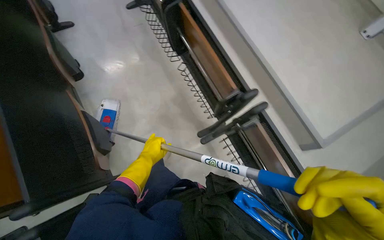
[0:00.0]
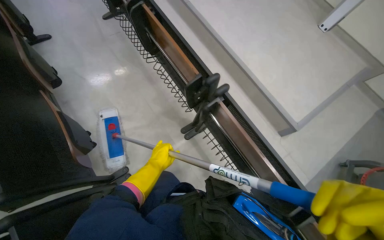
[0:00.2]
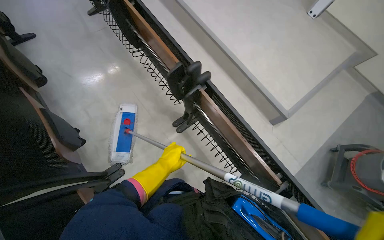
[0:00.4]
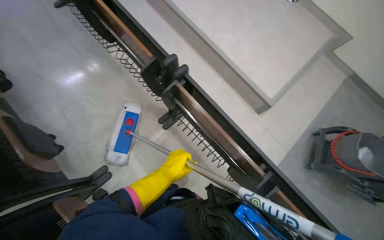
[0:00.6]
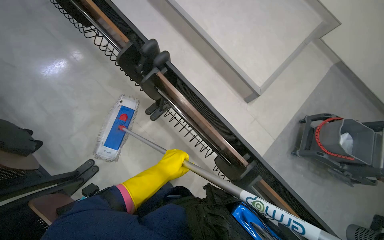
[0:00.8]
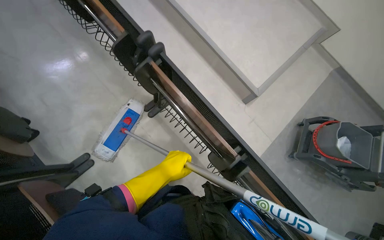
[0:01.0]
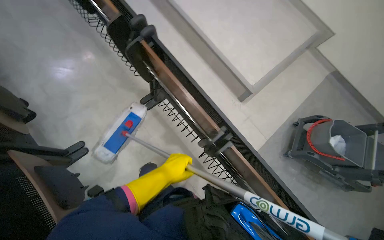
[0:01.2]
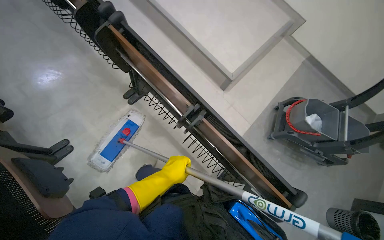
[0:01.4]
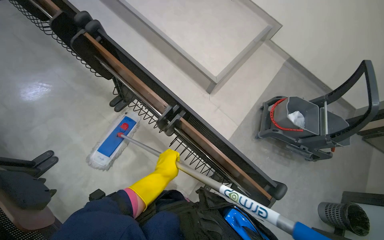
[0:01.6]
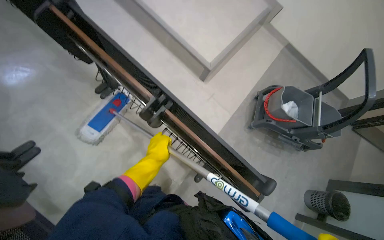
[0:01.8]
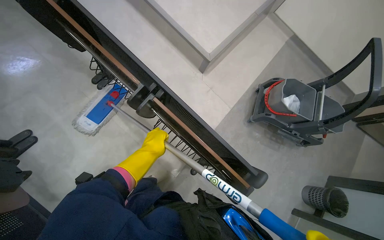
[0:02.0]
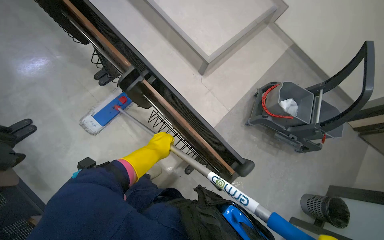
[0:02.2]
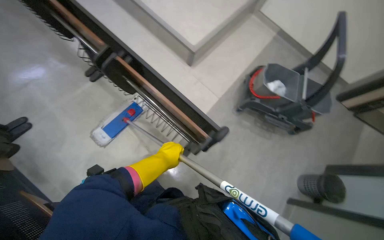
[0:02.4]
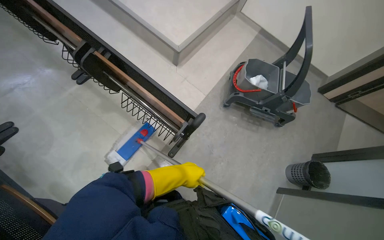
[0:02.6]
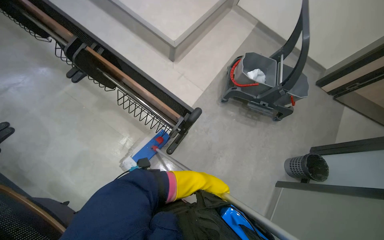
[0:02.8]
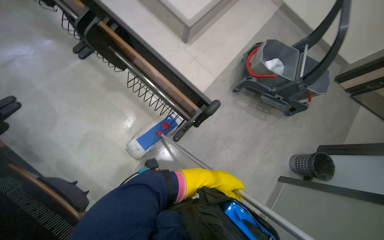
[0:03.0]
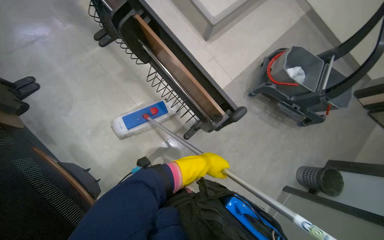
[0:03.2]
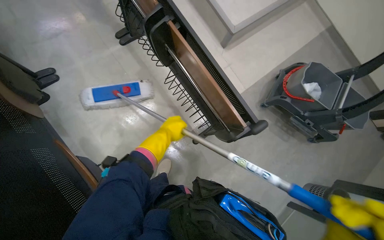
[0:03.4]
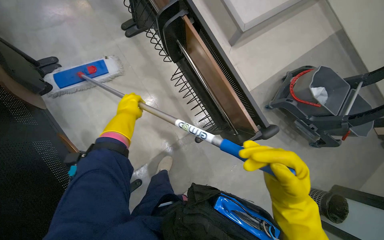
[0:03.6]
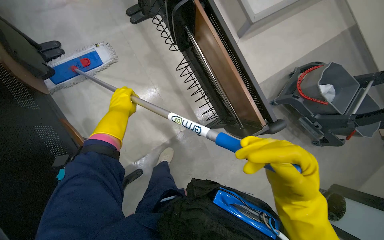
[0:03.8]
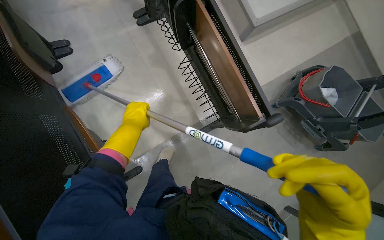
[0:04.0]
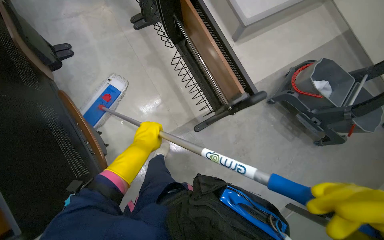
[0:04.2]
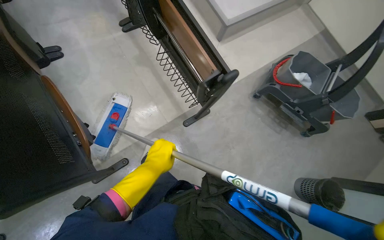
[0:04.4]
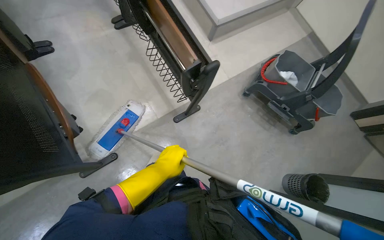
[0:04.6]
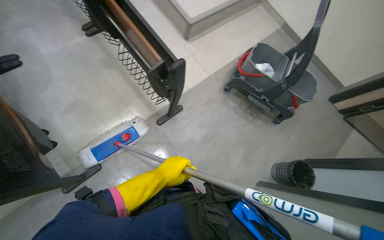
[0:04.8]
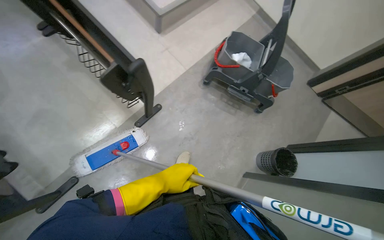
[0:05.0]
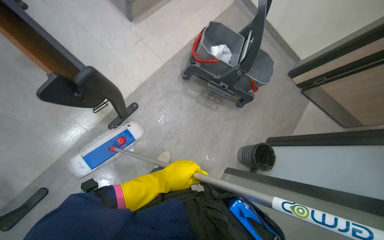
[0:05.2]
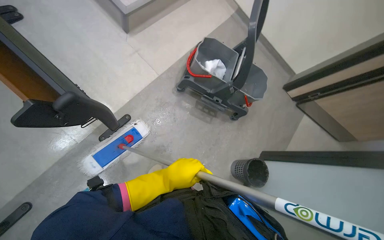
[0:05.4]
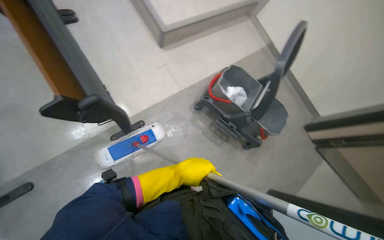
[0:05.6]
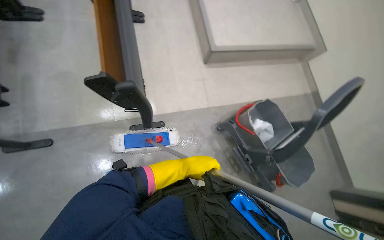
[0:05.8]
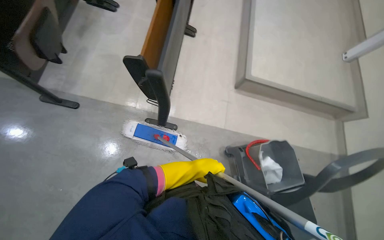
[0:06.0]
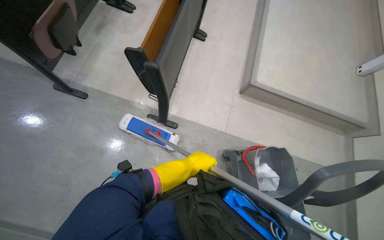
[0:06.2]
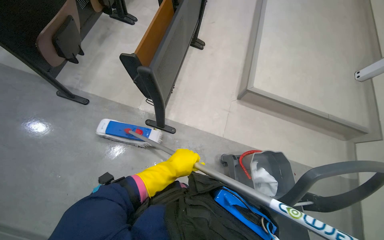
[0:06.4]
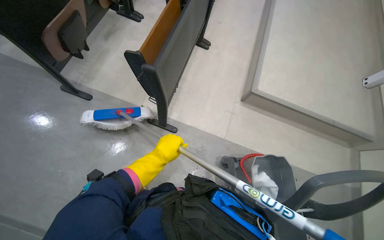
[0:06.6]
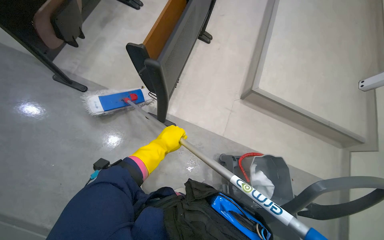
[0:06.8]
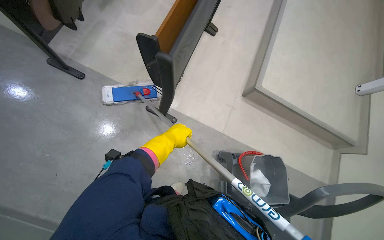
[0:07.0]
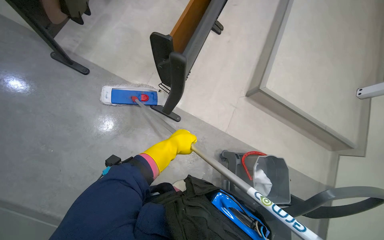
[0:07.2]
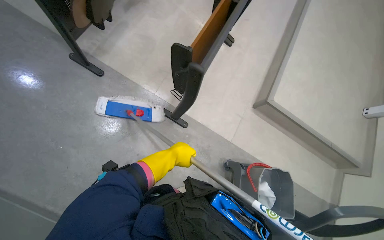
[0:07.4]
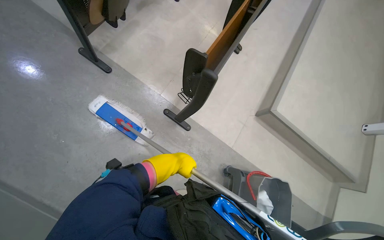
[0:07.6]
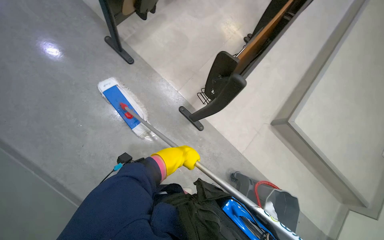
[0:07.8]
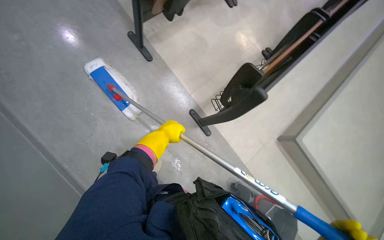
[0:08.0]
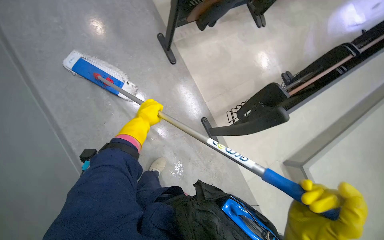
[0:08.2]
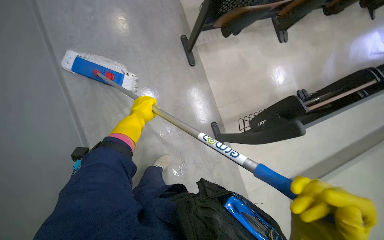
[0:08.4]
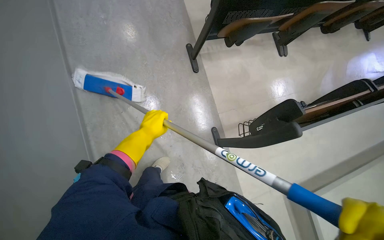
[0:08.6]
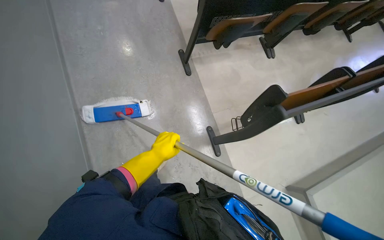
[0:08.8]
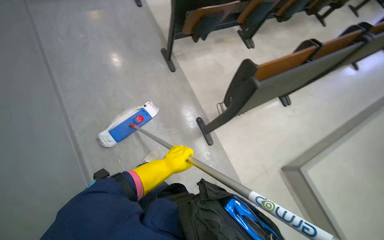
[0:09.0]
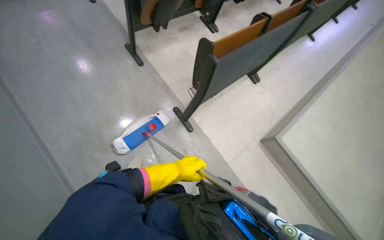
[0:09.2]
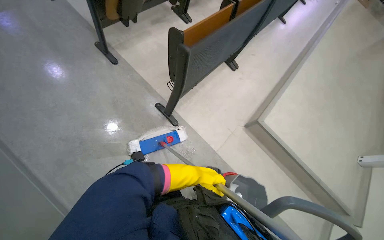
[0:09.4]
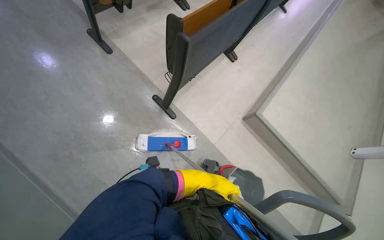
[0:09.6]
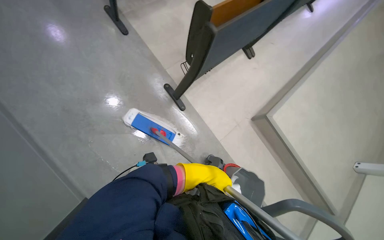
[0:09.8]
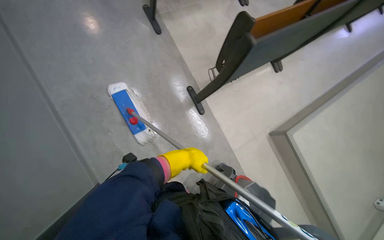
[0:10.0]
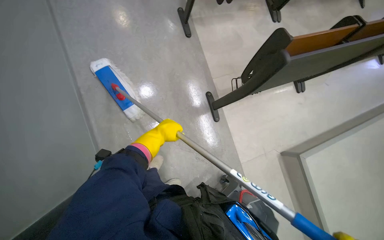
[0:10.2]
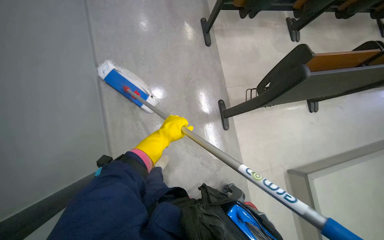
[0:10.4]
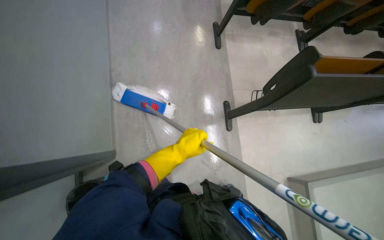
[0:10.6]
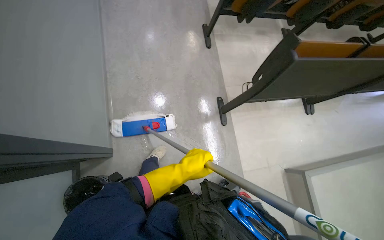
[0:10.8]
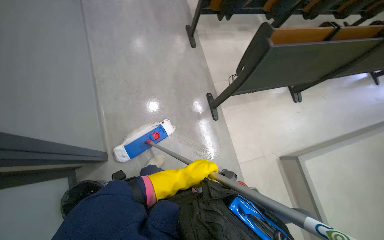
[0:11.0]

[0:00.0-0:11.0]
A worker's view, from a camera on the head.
Job: mopping floor.
The whole recording: Cleaning lecture hall. The worker cleans the lecture hall by mopping the floor and walls, and wiping desks.
0:00.0 to 0:01.6: The camera is carried about 60 cm. The wearer's head swings approximately 25 degrees to the right.
0:01.6 to 0:03.2: The left hand shifts some 40 cm to the right and farther from the camera.
0:03.2 to 0:04.8: The left hand travels nearer to the camera by approximately 15 cm.
0:04.8 to 0:06.2: The head travels some 40 cm. The head turns to the left by approximately 55 degrees. The wearer looks some 15 degrees further upward.
0:09.4 to 0:11.0: Everything in view rotates approximately 30 degrees clockwise.

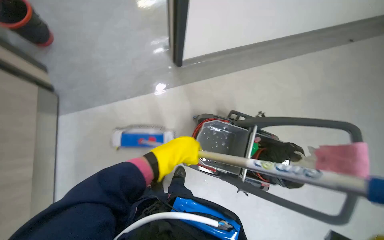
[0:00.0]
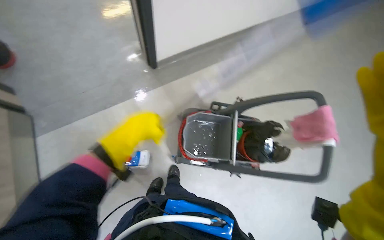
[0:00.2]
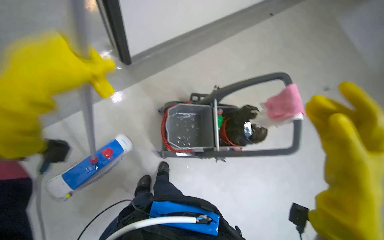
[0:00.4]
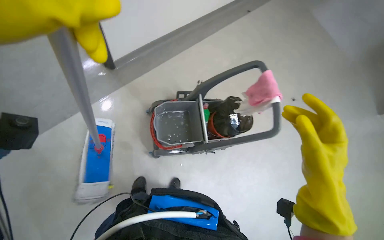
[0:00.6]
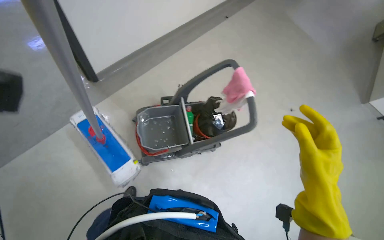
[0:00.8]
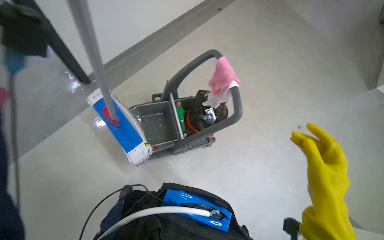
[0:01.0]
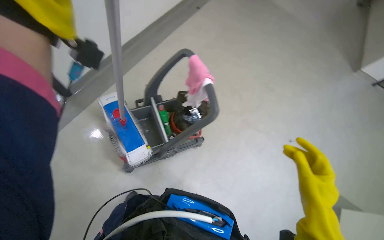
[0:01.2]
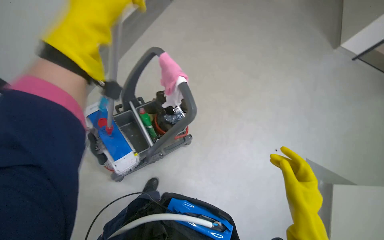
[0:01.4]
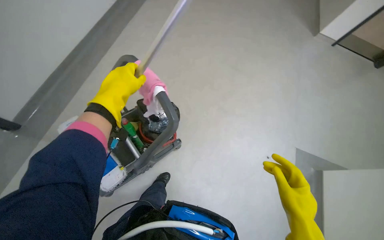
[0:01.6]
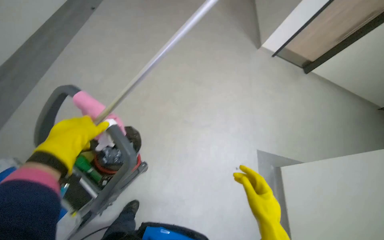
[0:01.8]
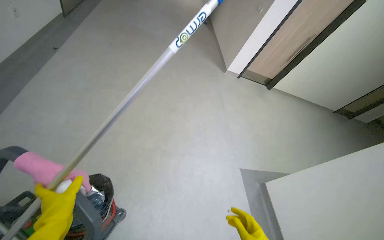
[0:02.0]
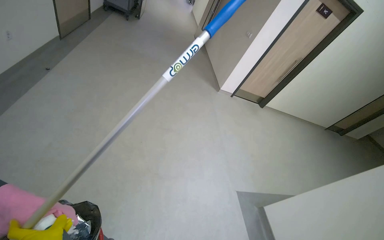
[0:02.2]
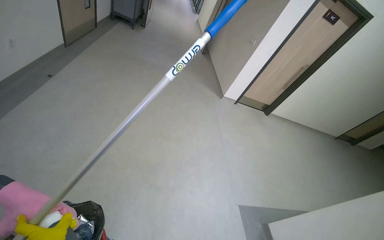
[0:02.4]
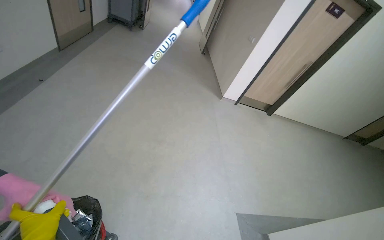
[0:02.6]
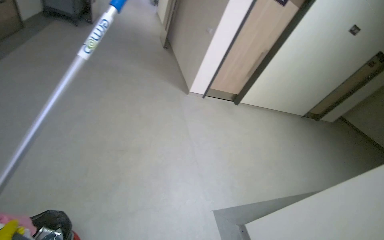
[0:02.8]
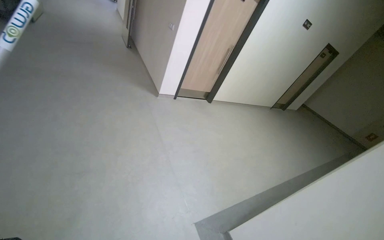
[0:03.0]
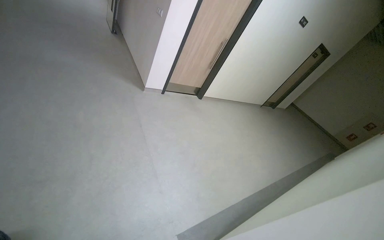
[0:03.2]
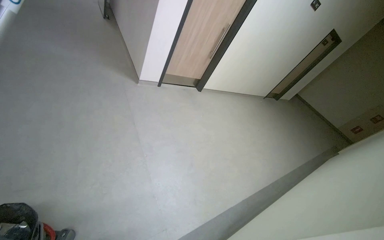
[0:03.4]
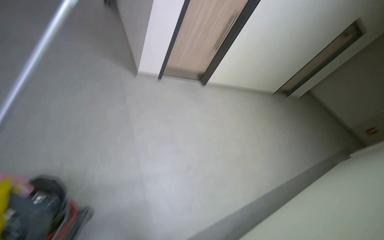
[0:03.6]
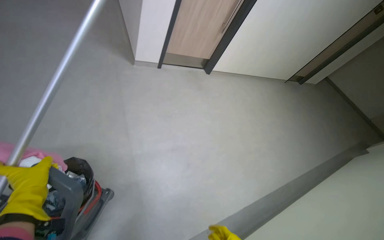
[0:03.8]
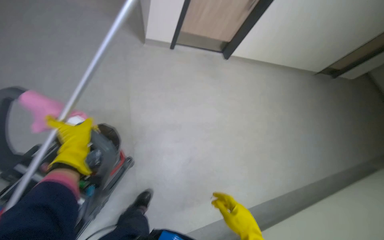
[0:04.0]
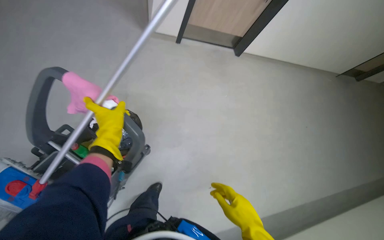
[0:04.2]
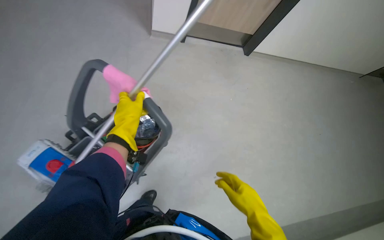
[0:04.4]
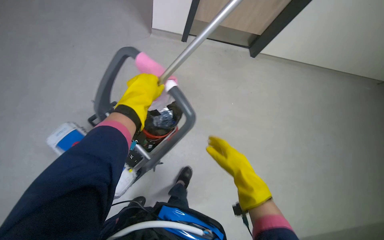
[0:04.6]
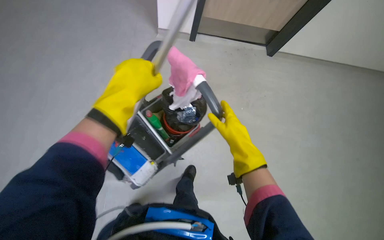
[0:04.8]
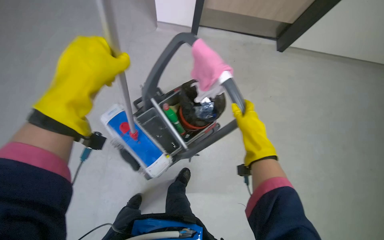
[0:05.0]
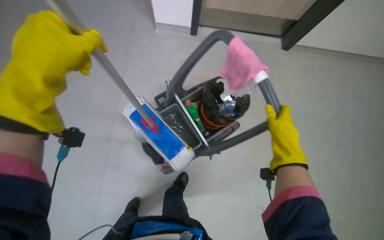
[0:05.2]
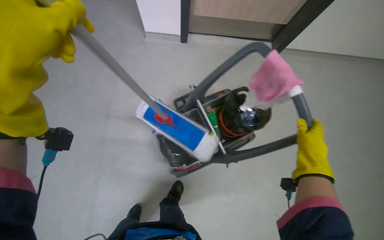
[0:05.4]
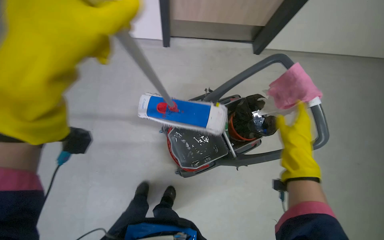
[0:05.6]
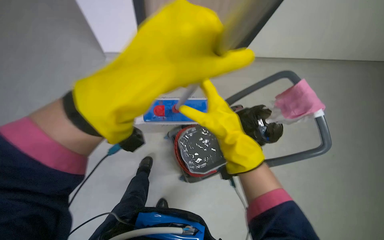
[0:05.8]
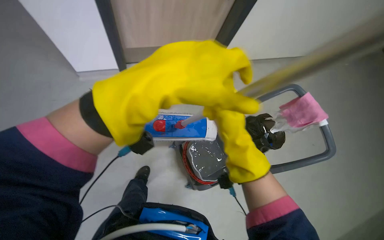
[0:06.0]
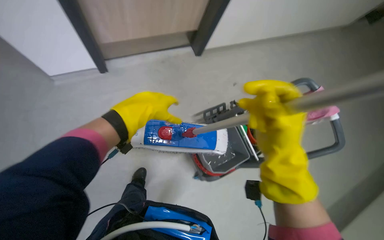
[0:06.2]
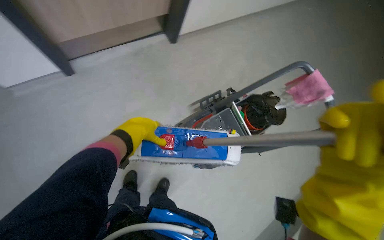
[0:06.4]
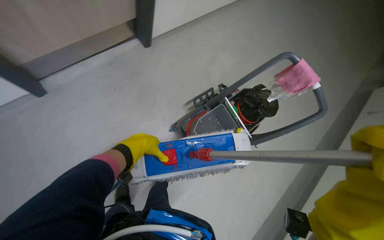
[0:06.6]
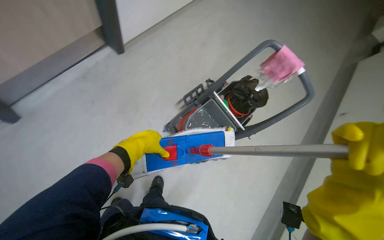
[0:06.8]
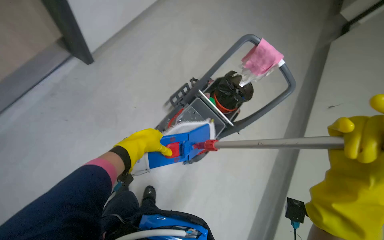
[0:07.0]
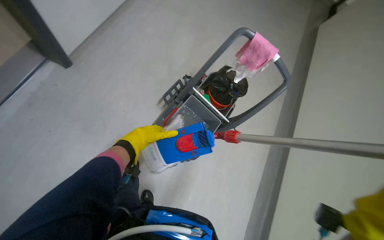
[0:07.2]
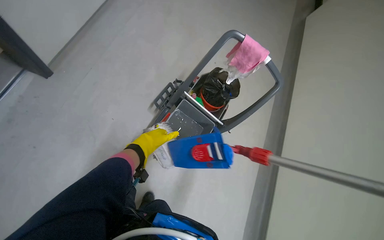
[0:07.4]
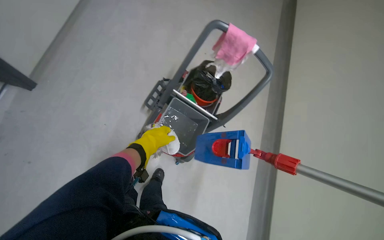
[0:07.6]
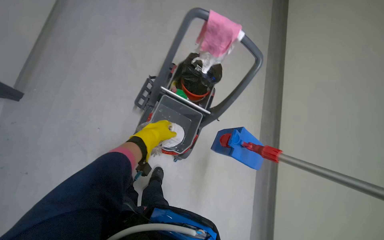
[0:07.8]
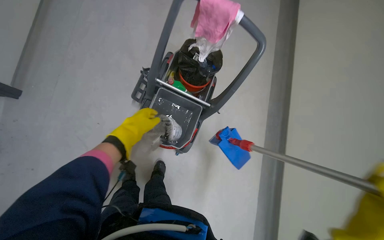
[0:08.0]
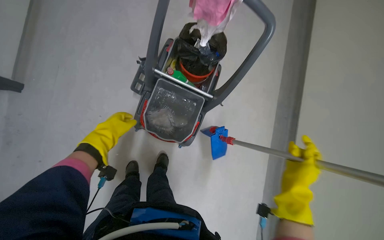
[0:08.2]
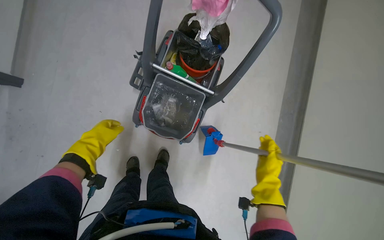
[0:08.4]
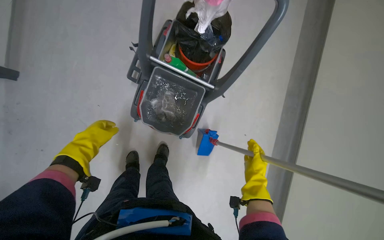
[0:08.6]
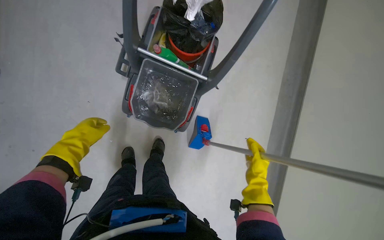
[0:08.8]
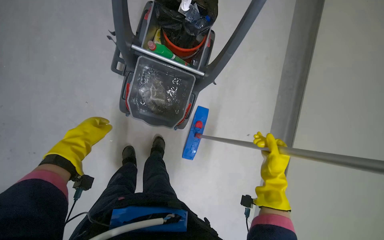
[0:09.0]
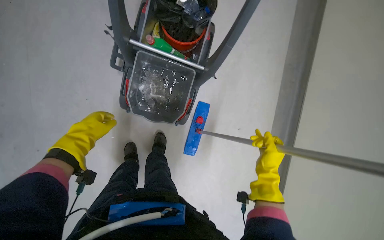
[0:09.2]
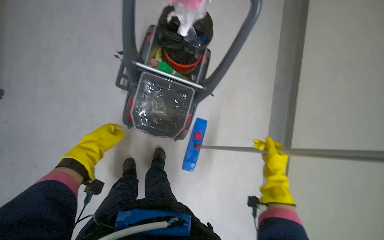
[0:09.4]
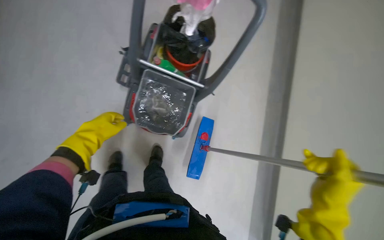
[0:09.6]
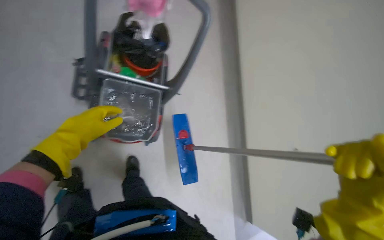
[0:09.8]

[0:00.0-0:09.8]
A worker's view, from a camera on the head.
Job: preparing cleaning supplies.
The whole recording: Preparing cleaning tools. The worker detaches and reattaches mop heads, and wrings out cleaning cloths.
0:00.0 to 0:01.4: The head travels some 50 cm. The wearer looks approximately 50 degrees further to the right.
0:01.4 to 0:02.8: The wearer's head swings some 40 degrees to the right. The view tips upward by about 15 degrees.
0:02.8 to 0:04.2: The camera is carried roughly 1 m. The wearer looks roughly 20 degrees further downward.
0:04.2 to 0:05.6: The wearer looks some 25 degrees further to the left. The right hand shifts roughly 15 cm up the picture.
0:05.6 to 0:07.0: The head rotates roughly 25 degrees to the right.
0:07.0 to 0:08.4: The camera pitches downward, by about 20 degrees.
0:08.4 to 0:09.8: The head turns to the right by about 20 degrees. The right hand goes approximately 35 cm nearer to the camera; the left hand is displaced to the right and nearer to the camera by roughly 20 cm.
